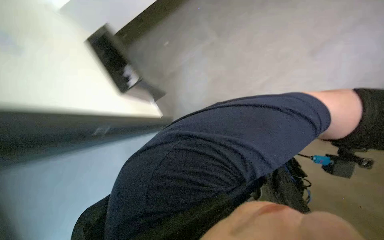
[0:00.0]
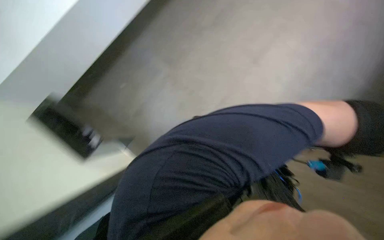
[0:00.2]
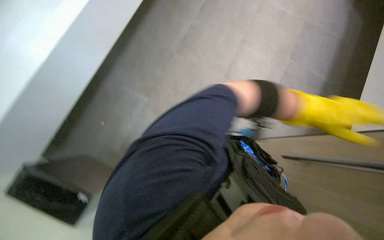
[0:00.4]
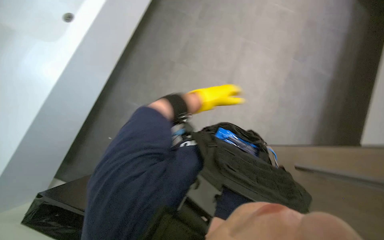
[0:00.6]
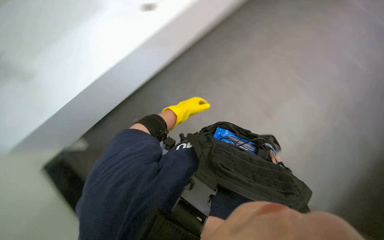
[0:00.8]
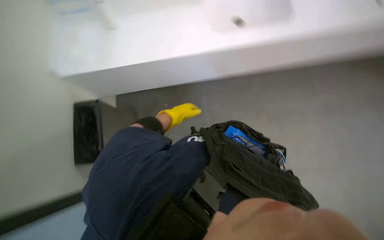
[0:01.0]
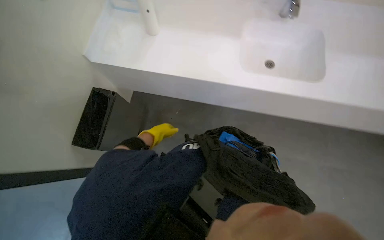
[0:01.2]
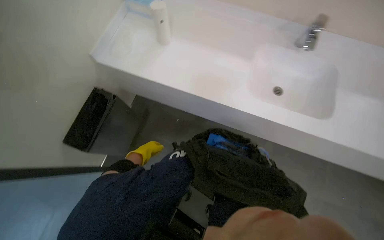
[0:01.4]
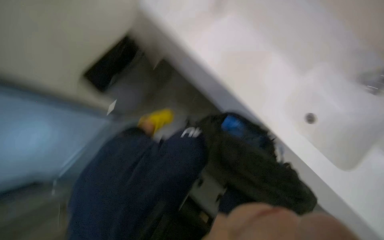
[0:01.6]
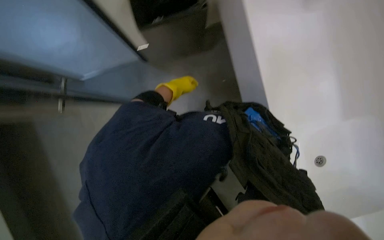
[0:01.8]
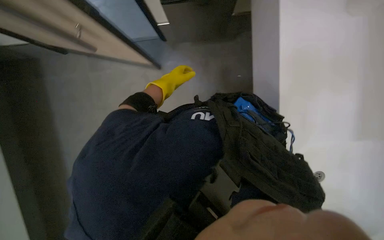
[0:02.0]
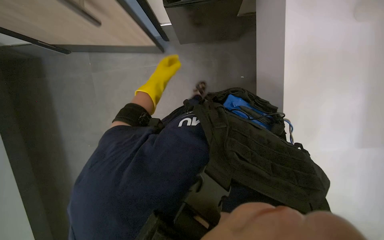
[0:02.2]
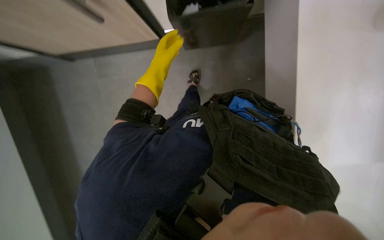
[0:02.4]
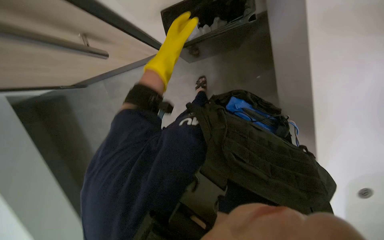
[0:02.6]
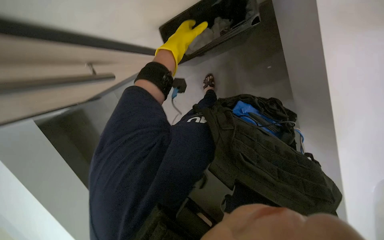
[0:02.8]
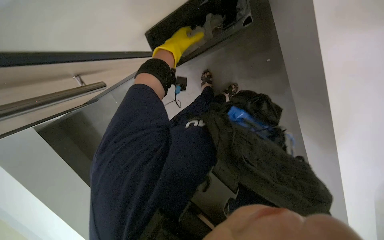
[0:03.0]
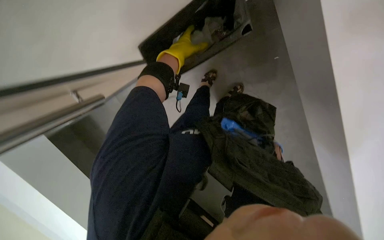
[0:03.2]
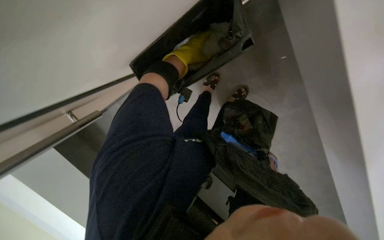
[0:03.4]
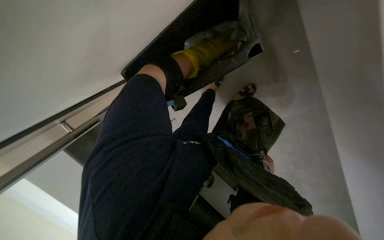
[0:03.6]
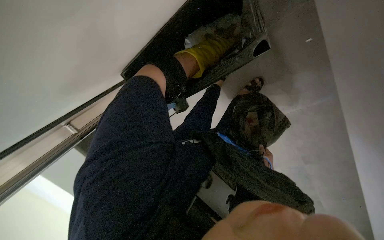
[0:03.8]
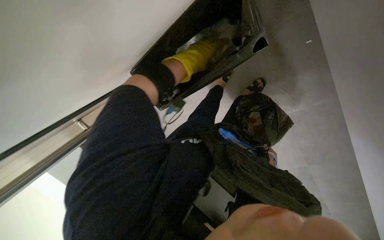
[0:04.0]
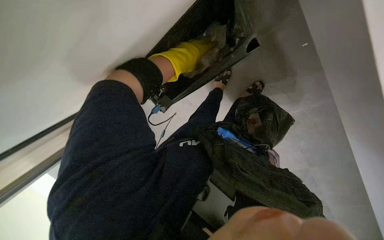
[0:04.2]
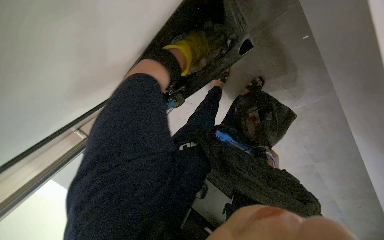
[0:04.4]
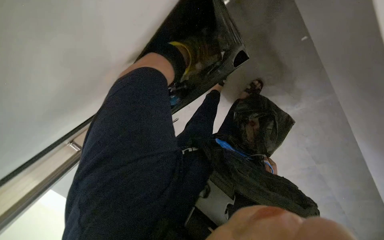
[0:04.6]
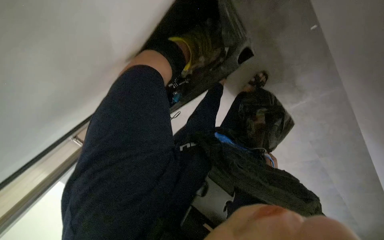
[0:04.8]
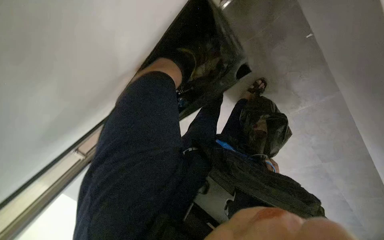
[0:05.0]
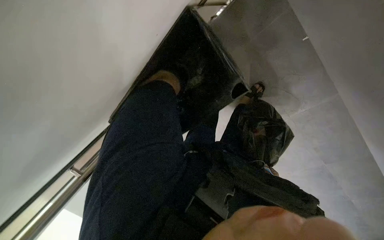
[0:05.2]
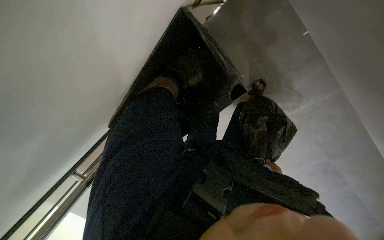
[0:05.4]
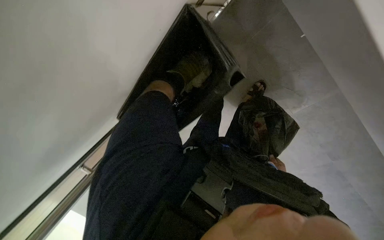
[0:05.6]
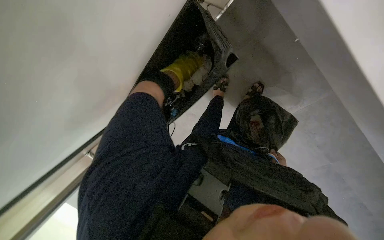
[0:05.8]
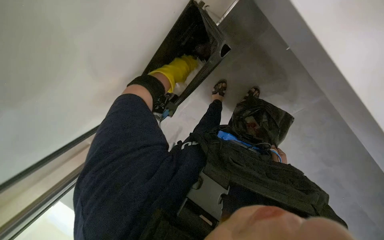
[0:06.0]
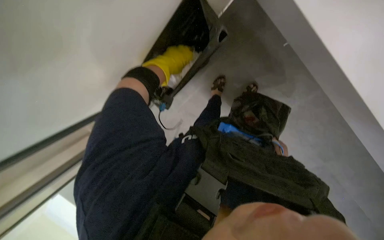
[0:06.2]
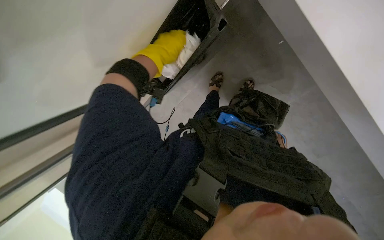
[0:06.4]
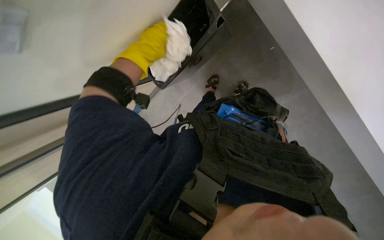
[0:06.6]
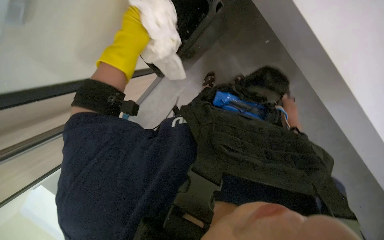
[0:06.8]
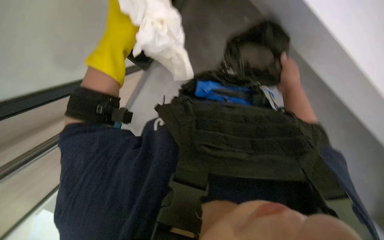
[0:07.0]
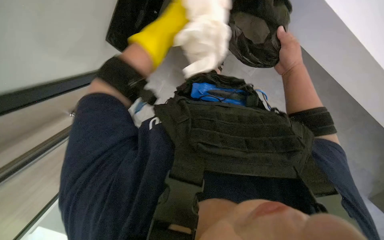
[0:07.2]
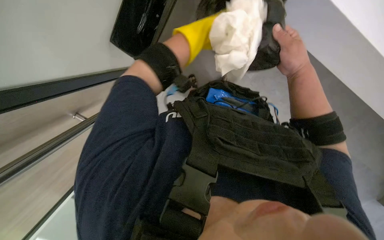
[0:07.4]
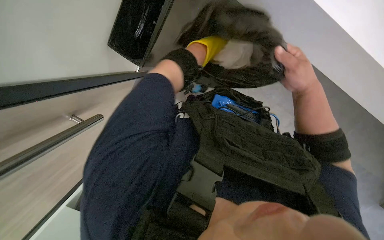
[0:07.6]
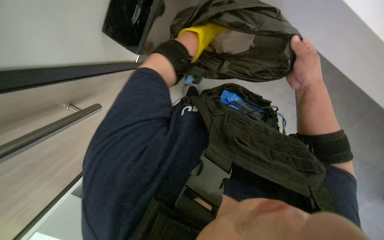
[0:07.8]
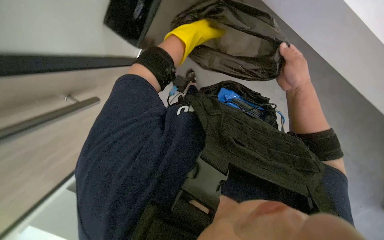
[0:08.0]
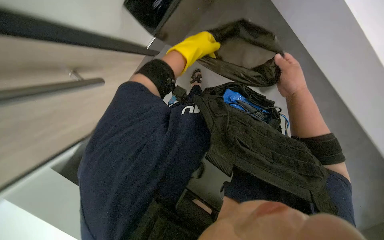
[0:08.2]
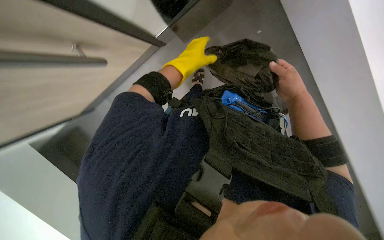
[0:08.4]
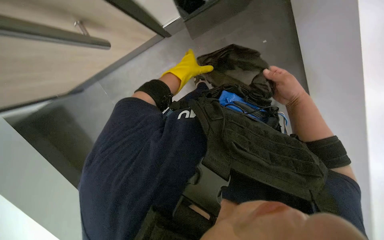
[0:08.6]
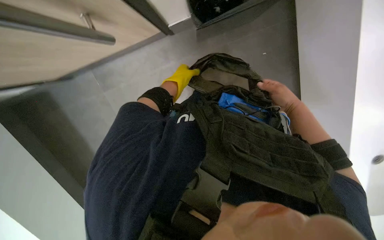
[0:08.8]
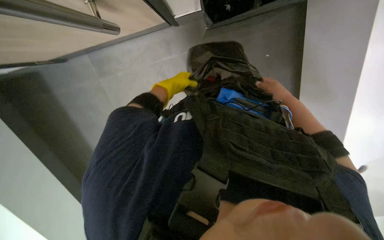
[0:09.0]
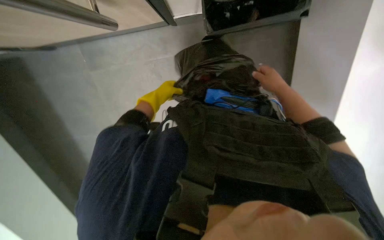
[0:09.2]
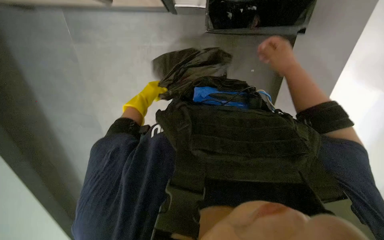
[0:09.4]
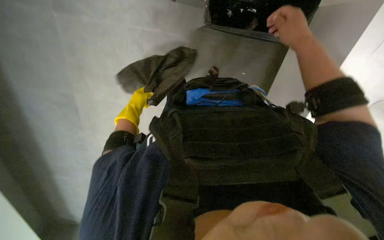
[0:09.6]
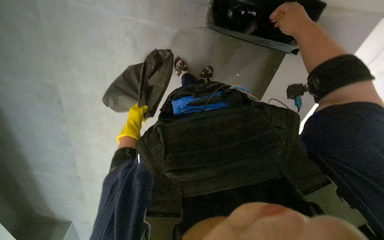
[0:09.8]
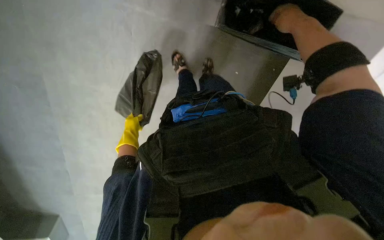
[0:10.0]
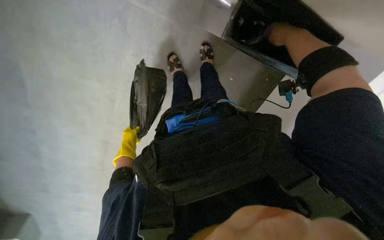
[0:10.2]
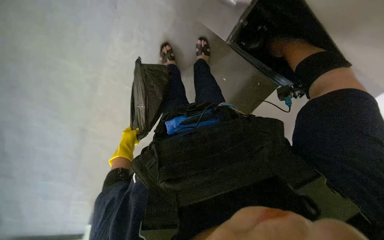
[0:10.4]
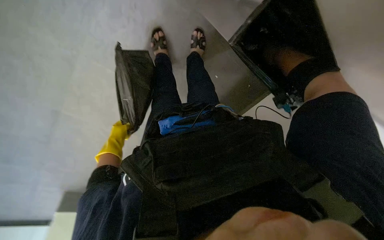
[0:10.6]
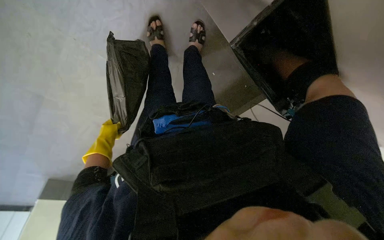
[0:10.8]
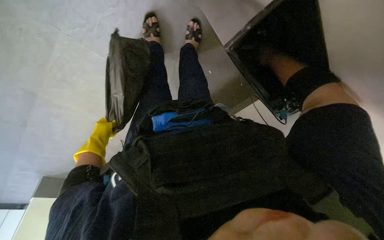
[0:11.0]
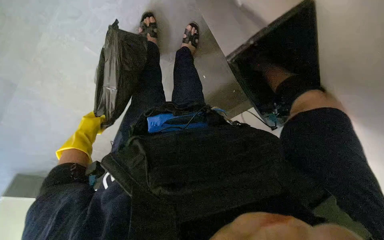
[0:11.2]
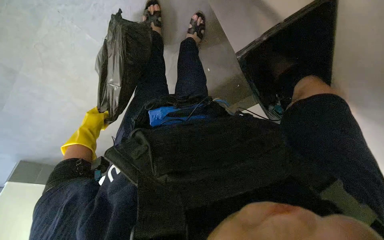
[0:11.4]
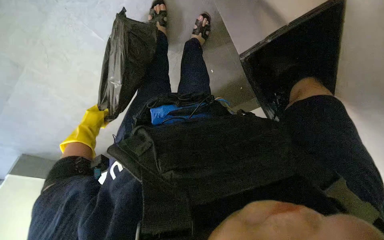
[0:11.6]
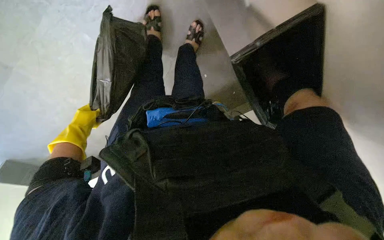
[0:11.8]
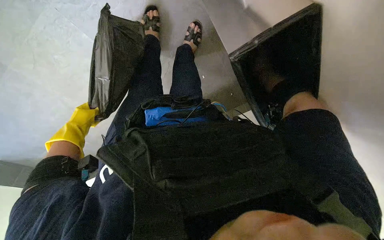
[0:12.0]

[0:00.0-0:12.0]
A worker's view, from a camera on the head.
Job: managing trash.
The whole recording: Changing trash bag in cabinet bin. The worker removes a full trash bag from a cabinet bin and replaces it with a new one.
0:01.6 to 0:03.0: The left hand heads nearer to the camera, to the right and up the picture, covering some 20 cm.
0:03.0 to 0:04.4: The left hand moves approximately 15 cm nearer to the camera and comes back.
0:06.0 to 0:07.6: The left hand goes about 15 cm to the right.
0:07.6 to 0:09.0: The right hand moves farther from the camera, roughly 15 cm. The left hand heads farther from the camera and to the left, covering roughly 25 cm.
0:09.0 to 0:10.4: The scene turns approximately 25 degrees counterclockwise in the picture. The left hand is displaced down the picture by some 10 cm. The right hand is displaced up the picture by about 10 cm.
0:10.4 to 0:12.0: The camera is aimed roughly 15 degrees further to the right.

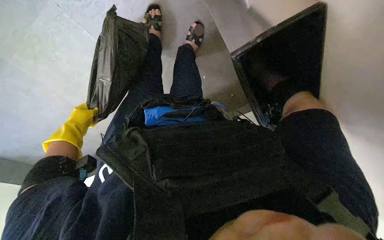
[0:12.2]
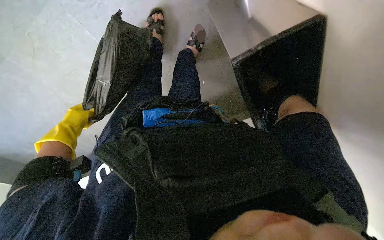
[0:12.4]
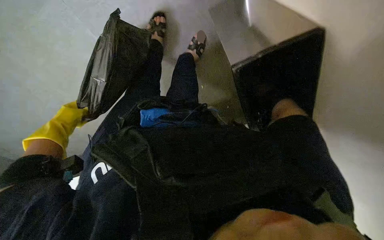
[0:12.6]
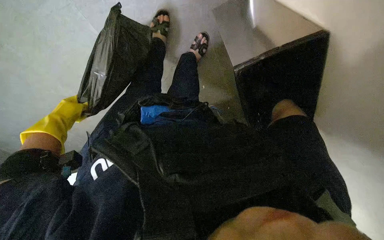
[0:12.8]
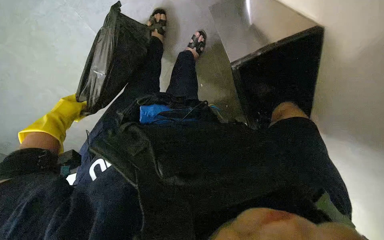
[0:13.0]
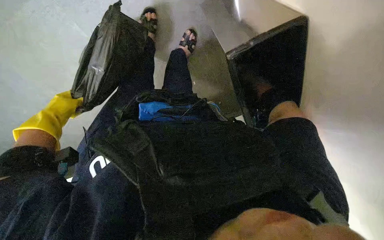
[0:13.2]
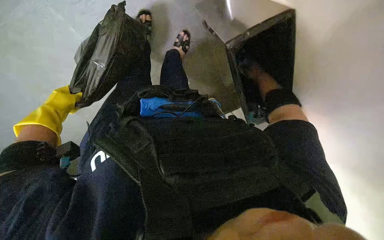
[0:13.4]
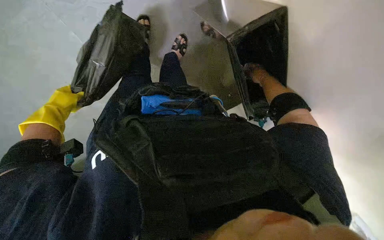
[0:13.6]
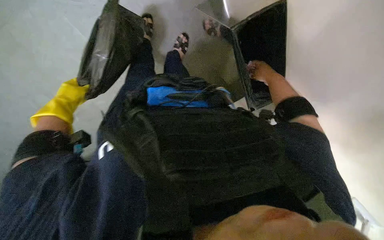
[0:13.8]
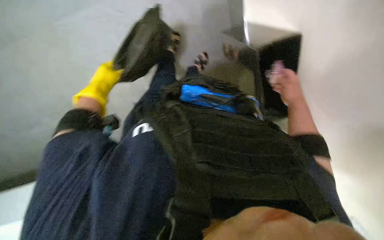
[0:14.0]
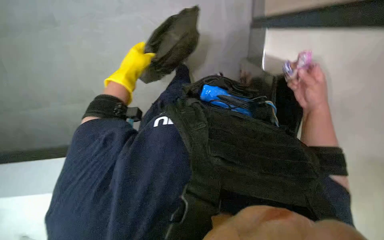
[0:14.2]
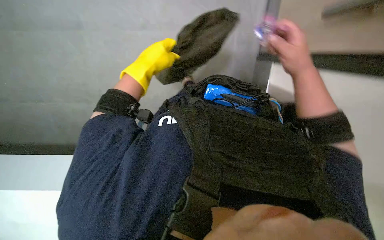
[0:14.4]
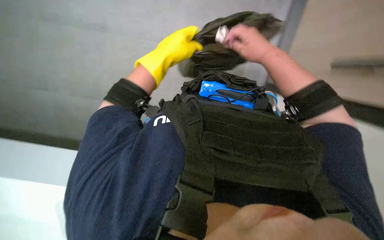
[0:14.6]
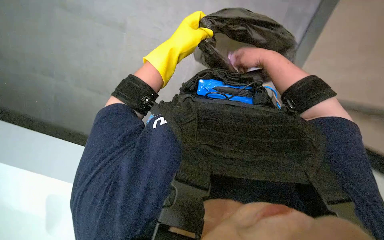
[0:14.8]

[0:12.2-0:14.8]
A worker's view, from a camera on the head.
Job: managing trash.
The whole recording: Changing trash bag in cabinet bin. The worker removes a full trash bag from a cabinet bin and replaces it with a new one.
0:13.4 to 0:14.8: The left hand shifts roughly 35 cm to the right and nearer to the camera, while the right hand heads to the left and nearer to the camera, covering some 35 cm.

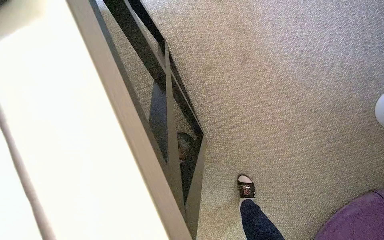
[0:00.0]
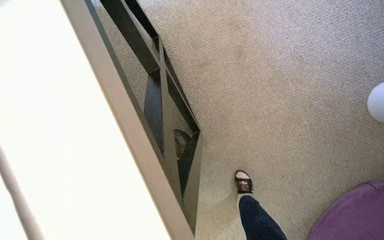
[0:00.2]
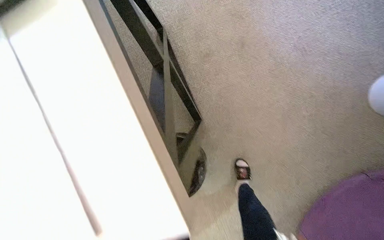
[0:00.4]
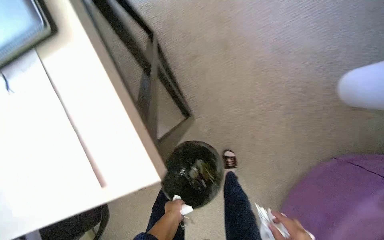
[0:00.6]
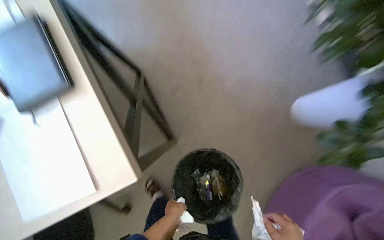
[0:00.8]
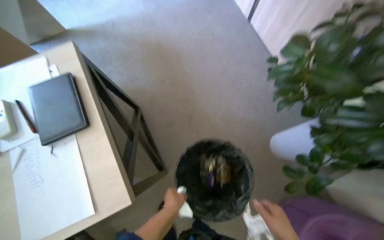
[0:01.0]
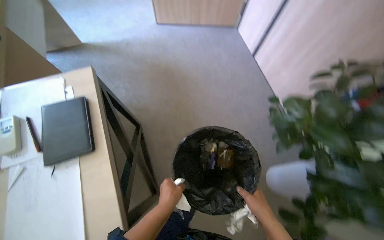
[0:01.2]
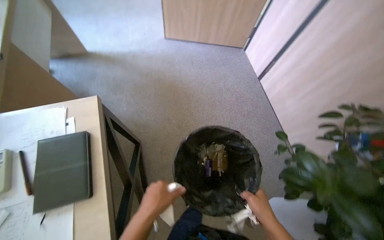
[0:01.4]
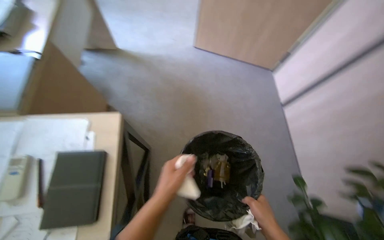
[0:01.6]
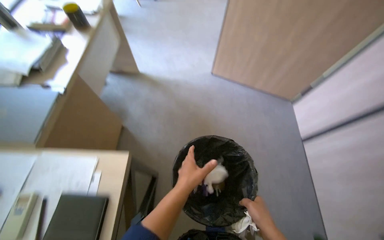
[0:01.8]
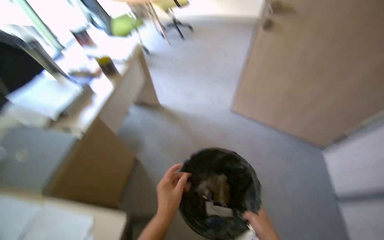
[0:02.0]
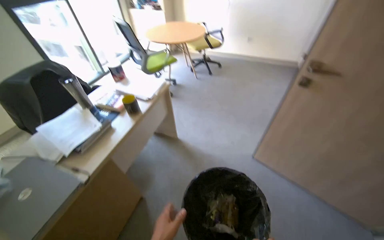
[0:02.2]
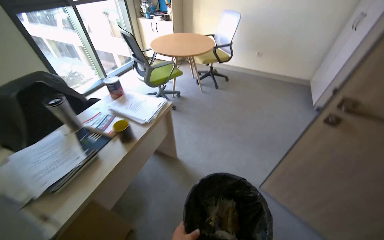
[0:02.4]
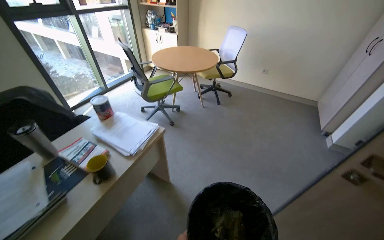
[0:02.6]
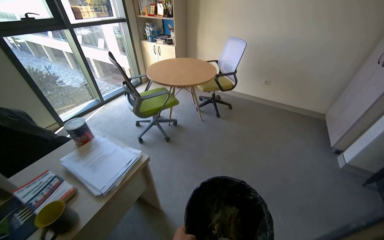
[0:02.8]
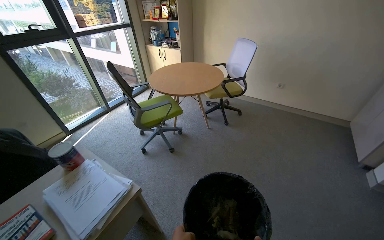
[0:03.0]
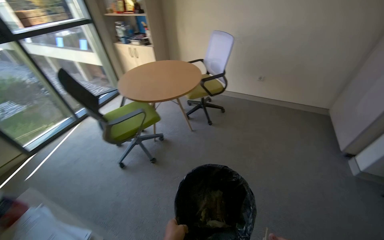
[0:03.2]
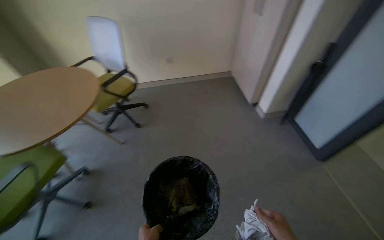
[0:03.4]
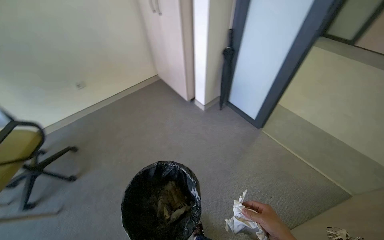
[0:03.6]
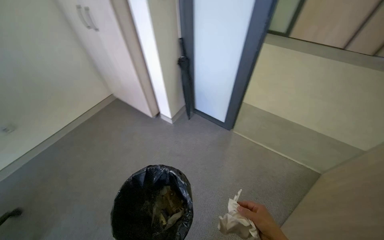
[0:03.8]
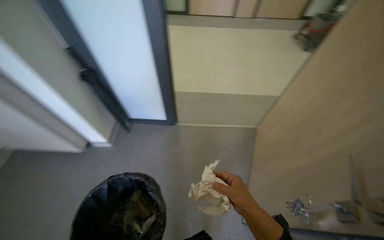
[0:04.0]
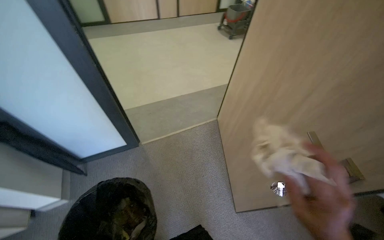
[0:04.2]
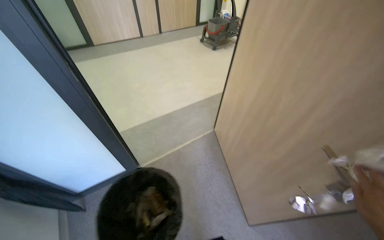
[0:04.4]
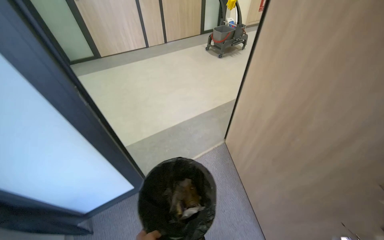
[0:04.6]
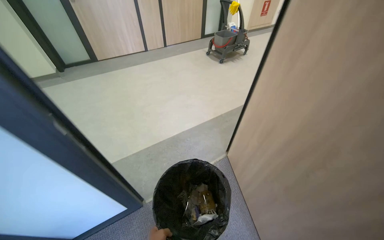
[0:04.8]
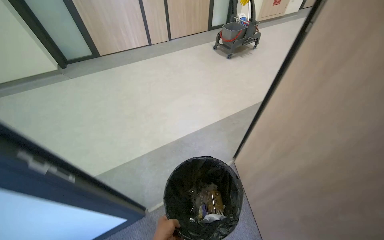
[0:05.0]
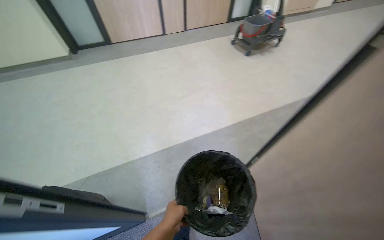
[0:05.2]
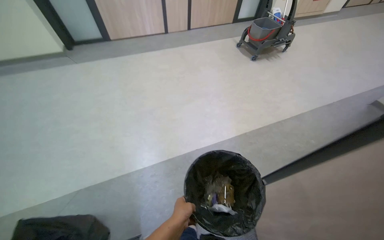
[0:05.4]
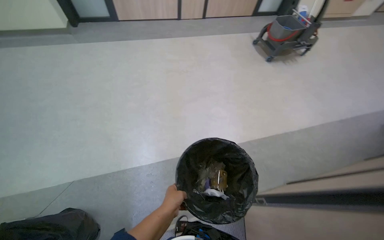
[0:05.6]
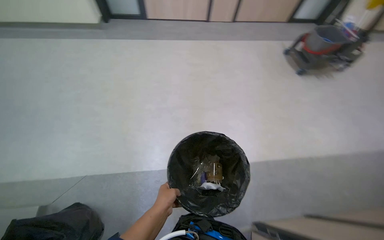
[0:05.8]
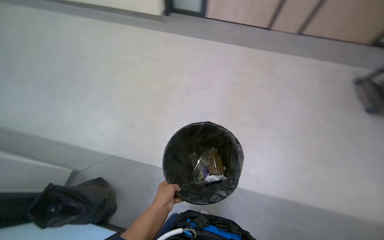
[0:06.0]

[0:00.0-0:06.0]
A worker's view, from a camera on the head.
Job: managing trash.
The whole recording: Emptying and replacing office trash. The worker continues to empty trash from bins and picks up small items from the floor, placing them into a large trash bag.
0:01.6 to 0:03.0: The wearer moves approximately 90 cm. The view swings about 20 degrees to the left. The camera pitches upward, by roughly 35 degrees.
0:03.0 to 0:04.4: The camera travels about 60 cm. The wearer looks about 145 degrees further to the right.
0:04.4 to 0:06.0: The camera is carried about 80 cm. The head turns to the left by some 45 degrees.
